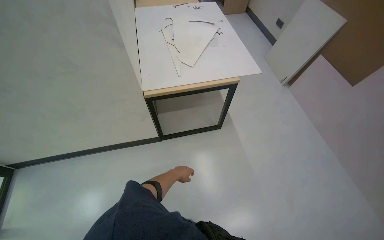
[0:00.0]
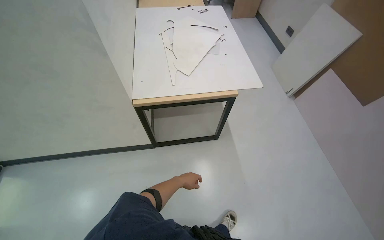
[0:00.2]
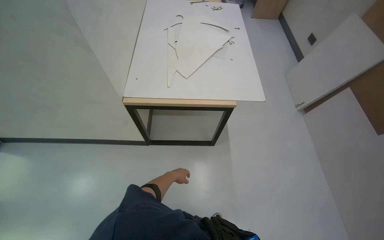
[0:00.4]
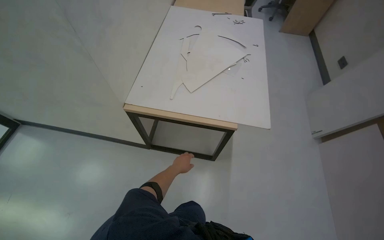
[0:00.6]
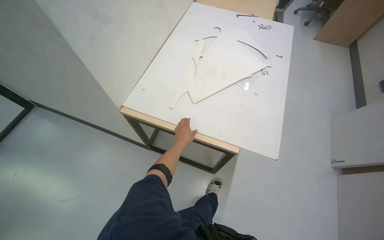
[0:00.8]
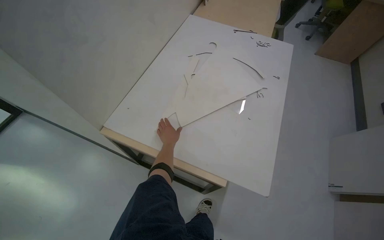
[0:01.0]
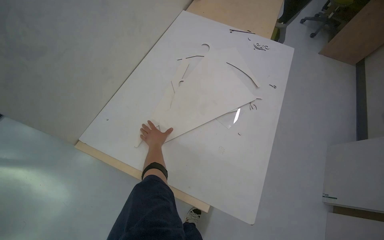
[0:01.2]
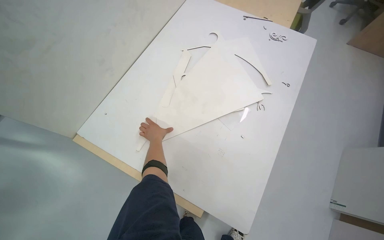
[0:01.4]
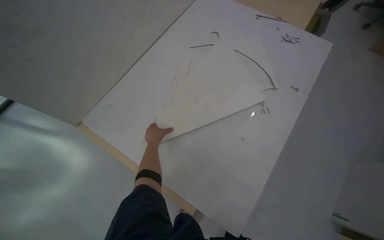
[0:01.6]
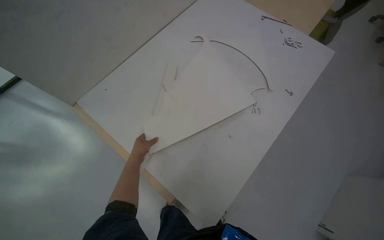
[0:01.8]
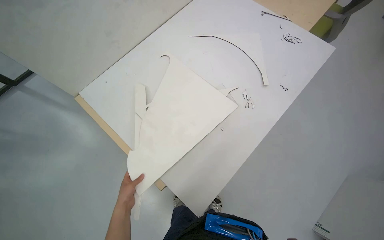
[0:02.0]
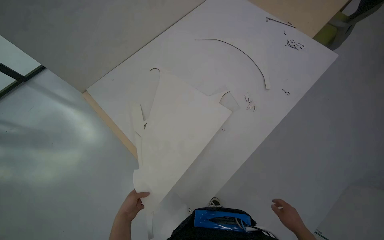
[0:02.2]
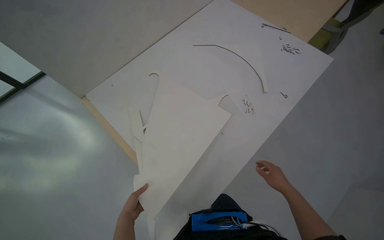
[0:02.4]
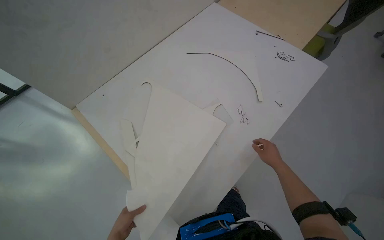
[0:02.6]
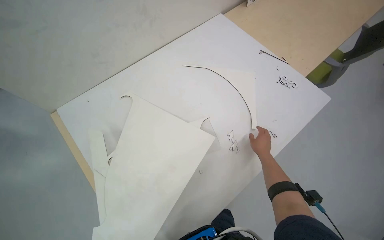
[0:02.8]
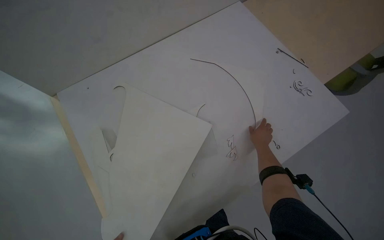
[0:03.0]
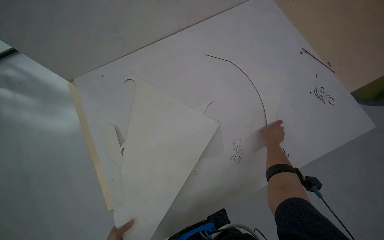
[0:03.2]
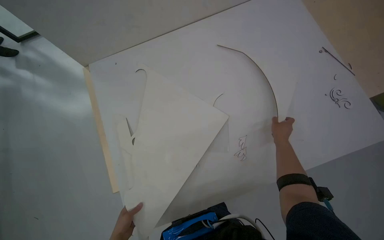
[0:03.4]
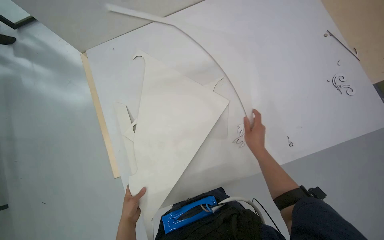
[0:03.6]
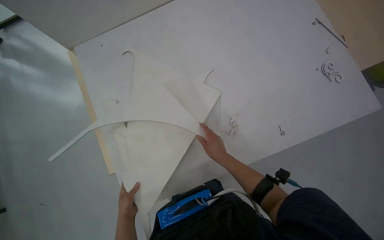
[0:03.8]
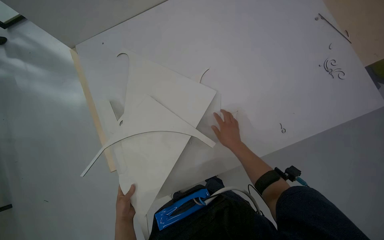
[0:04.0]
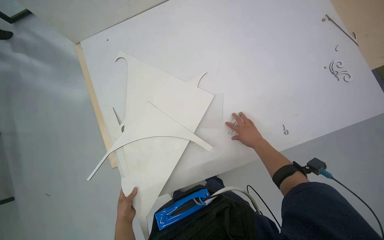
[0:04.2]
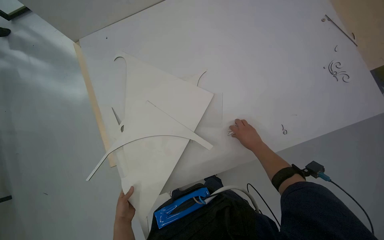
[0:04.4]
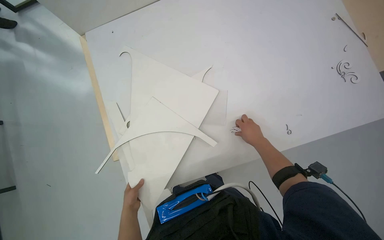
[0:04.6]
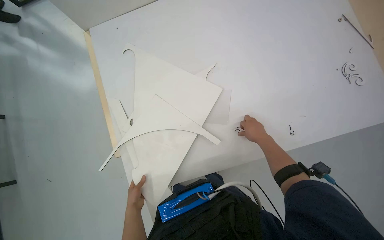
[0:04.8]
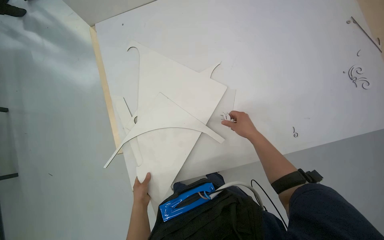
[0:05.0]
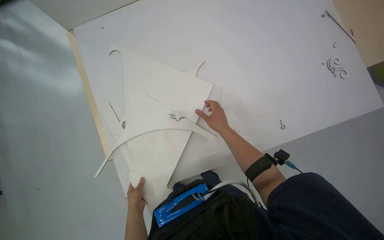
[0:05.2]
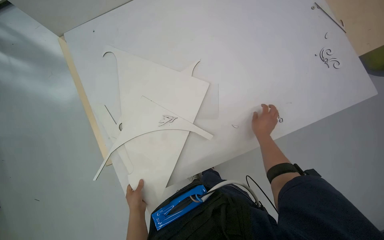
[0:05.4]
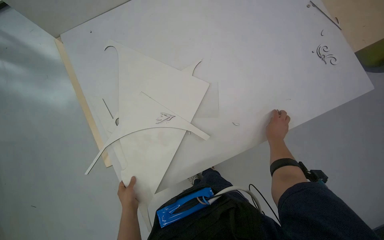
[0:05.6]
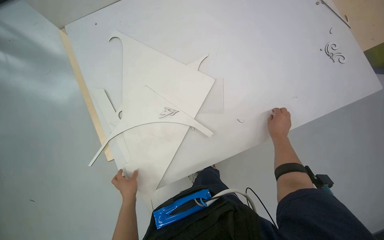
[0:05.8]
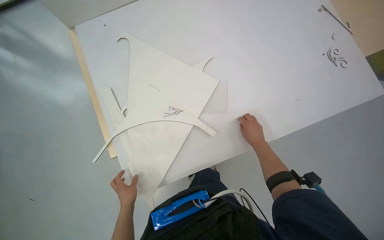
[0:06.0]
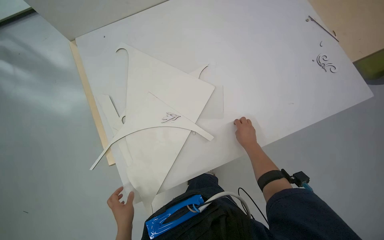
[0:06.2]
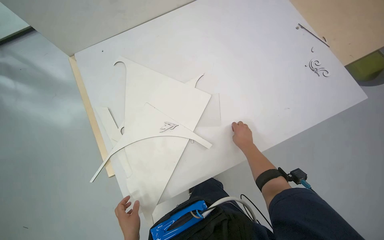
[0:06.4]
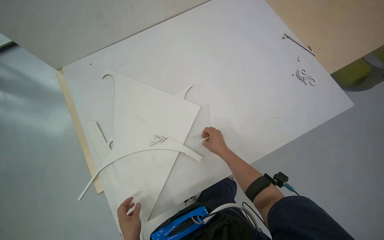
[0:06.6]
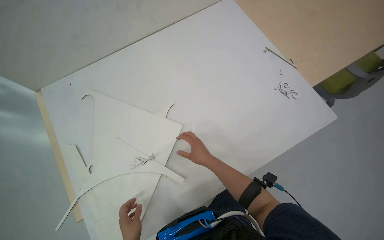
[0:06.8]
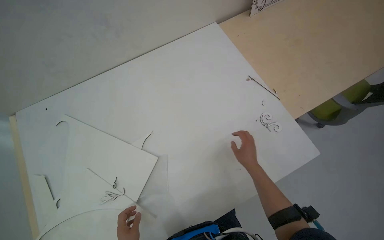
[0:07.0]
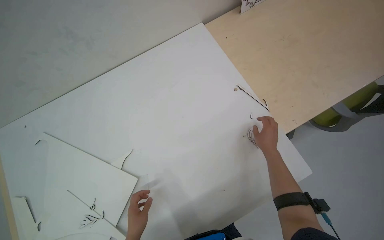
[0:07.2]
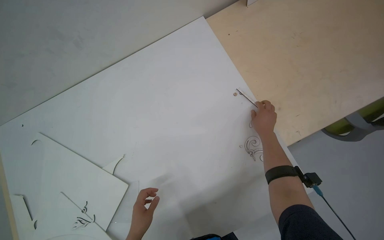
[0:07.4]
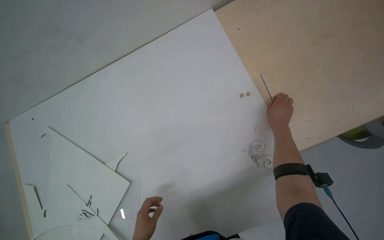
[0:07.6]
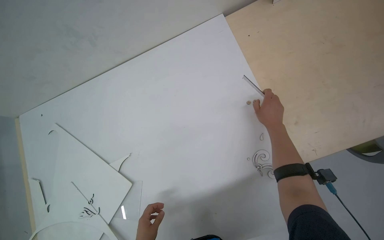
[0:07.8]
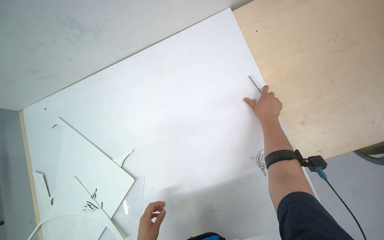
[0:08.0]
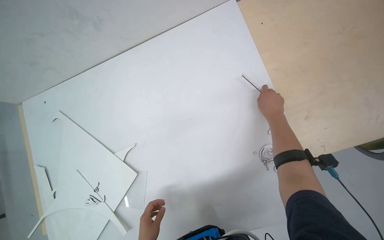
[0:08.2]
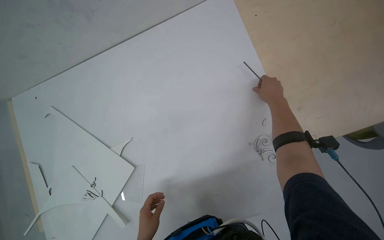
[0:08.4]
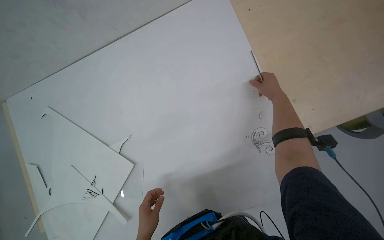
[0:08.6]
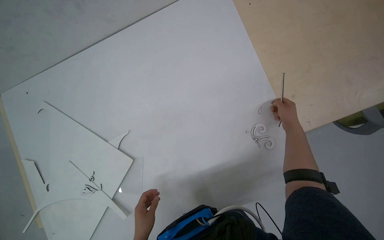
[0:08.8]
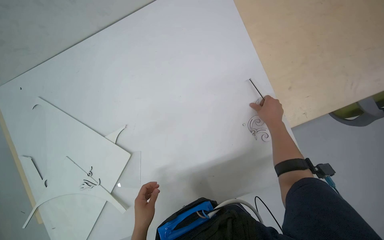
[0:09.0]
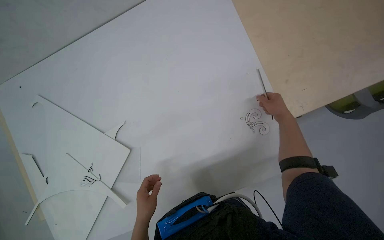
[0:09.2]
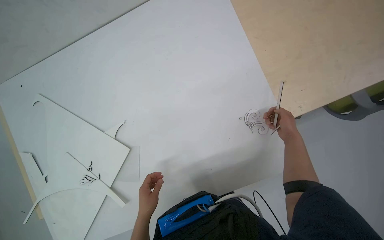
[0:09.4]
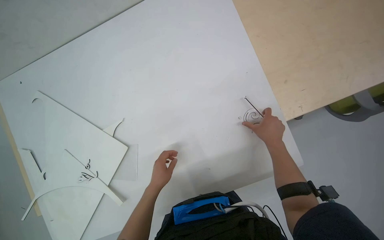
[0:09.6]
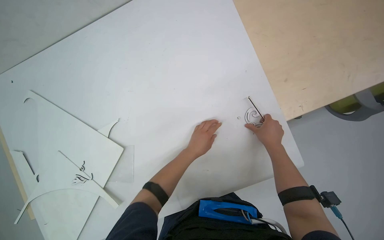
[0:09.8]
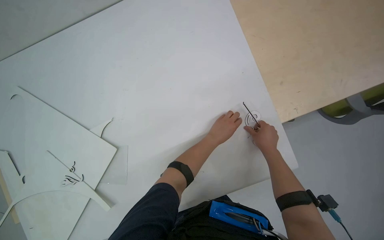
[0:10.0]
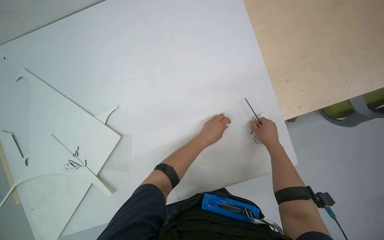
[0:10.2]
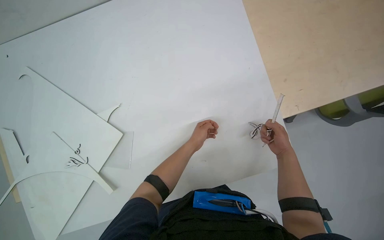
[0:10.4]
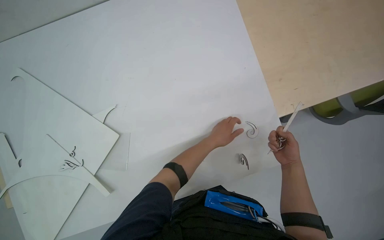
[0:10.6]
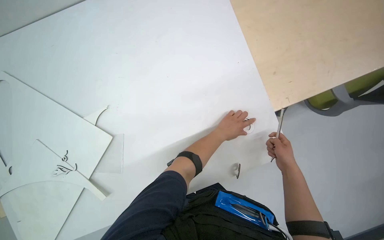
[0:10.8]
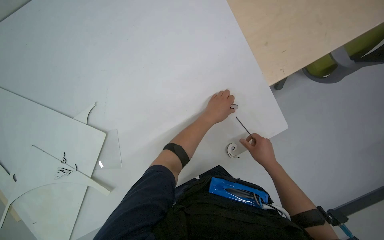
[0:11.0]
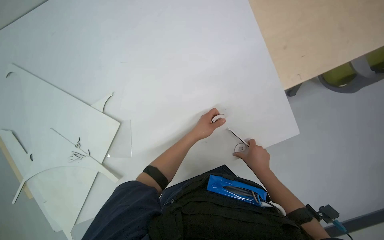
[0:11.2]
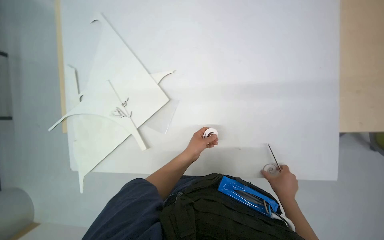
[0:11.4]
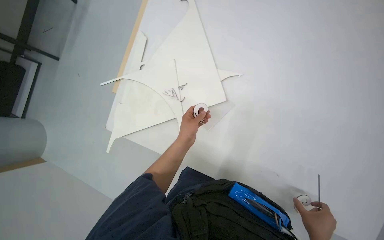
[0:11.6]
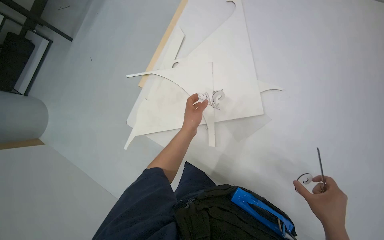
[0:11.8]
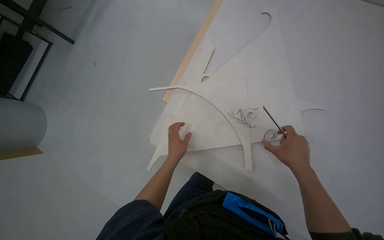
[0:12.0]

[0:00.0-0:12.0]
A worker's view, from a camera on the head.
Job: organizing items.
The whole recording: Sorting paper cutouts on desk. The worker sorts and arranges various paper cutouts on a desk, then gathers them into a stack.
0:00.0 to 0:01.6: The wearer moves approximately 1 m. The head rotates about 45 degrees to the left.
0:03.0 to 0:04.4: The right hand travels to the left and back again, about 20 cm each way.
0:04.4 to 0:06.0: The right hand moves left and right over some 20 cm, changing direction 2 times.
0:06.0 to 0:07.6: The wearer moves roughly 60 cm.
0:09.0 to 0:10.4: The left hand shifts roughly 30 cm up the picture, farther from the camera and to the right. Meanwhile the right hand goes approximately 15 cm down the picture.
0:10.4 to 0:12.0: The head travels some 40 cm. The wearer looks about 15 degrees further downward. The scene turns roughly 25 degrees clockwise in the picture.

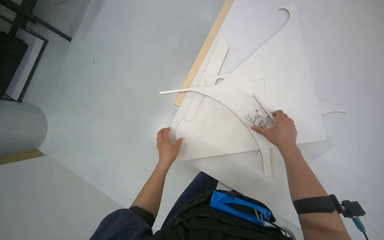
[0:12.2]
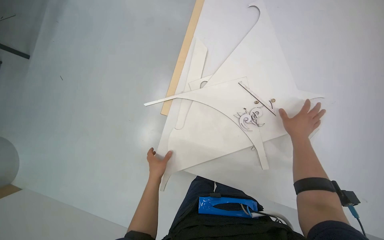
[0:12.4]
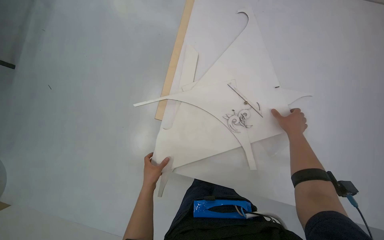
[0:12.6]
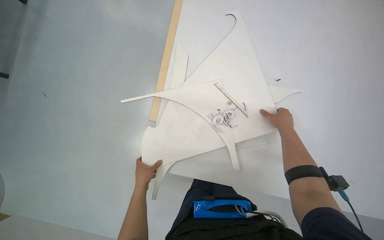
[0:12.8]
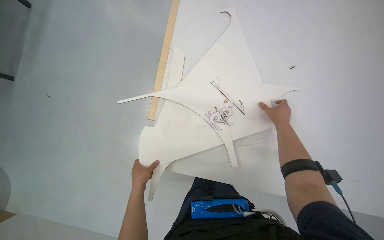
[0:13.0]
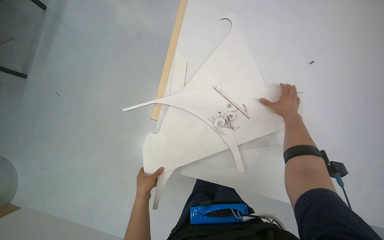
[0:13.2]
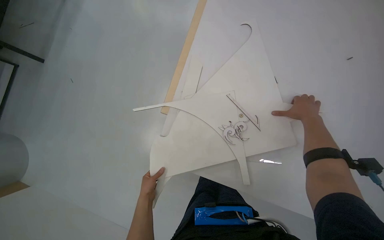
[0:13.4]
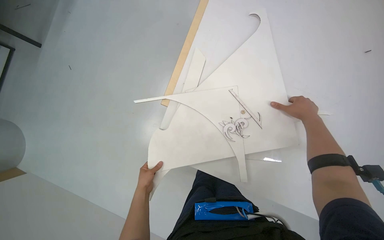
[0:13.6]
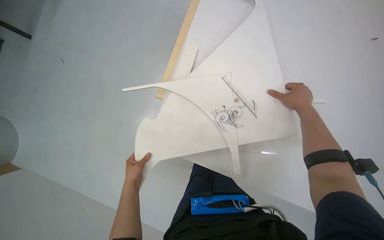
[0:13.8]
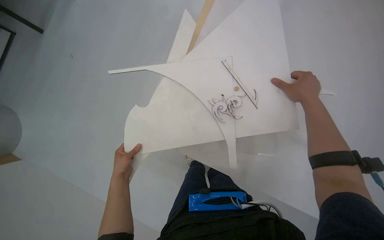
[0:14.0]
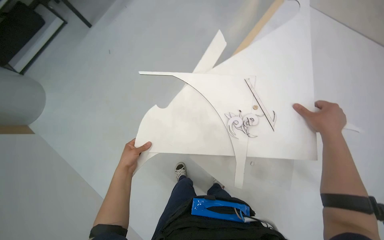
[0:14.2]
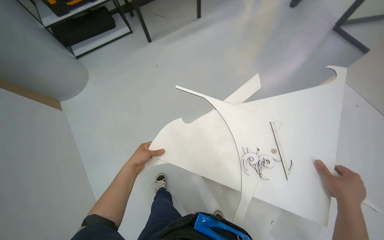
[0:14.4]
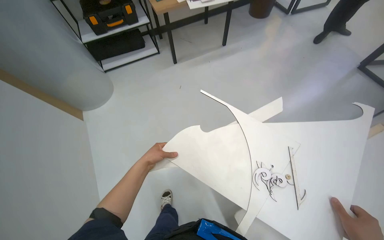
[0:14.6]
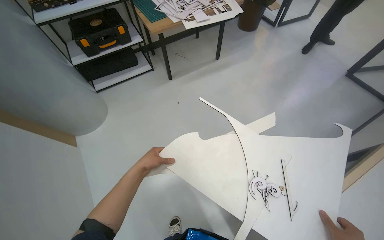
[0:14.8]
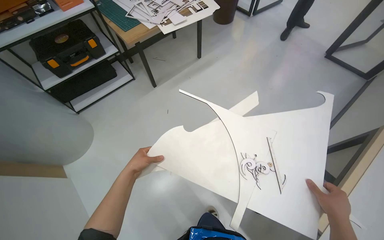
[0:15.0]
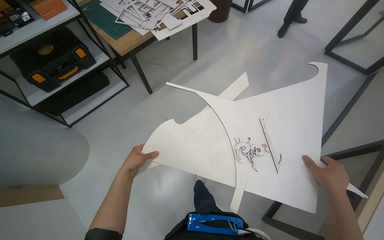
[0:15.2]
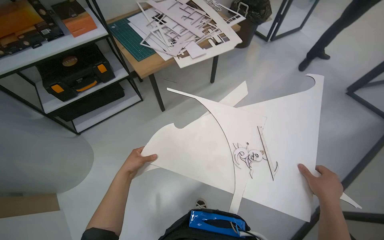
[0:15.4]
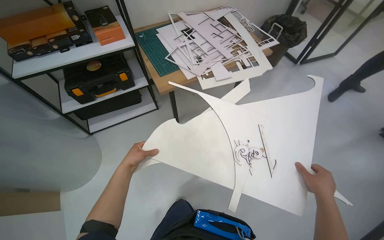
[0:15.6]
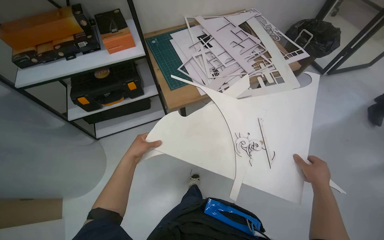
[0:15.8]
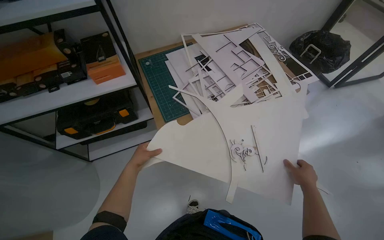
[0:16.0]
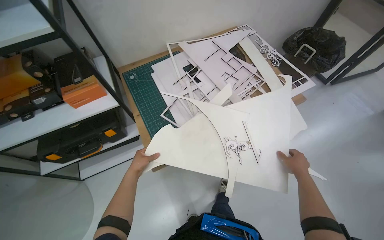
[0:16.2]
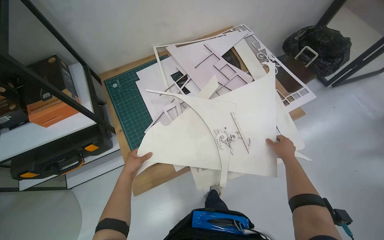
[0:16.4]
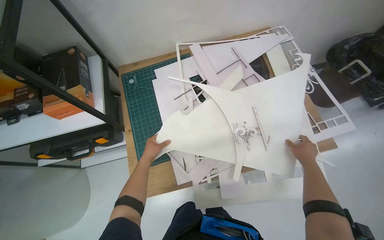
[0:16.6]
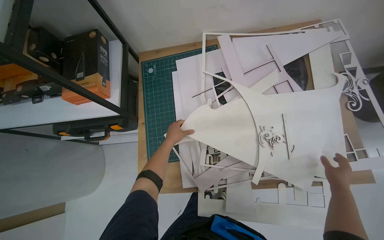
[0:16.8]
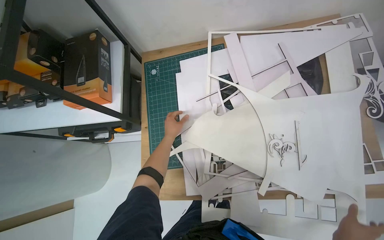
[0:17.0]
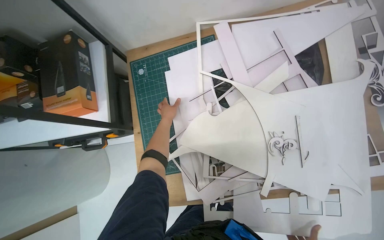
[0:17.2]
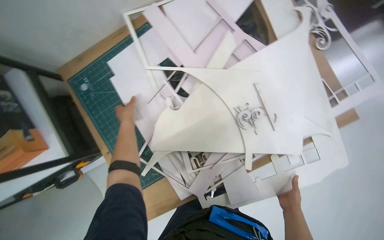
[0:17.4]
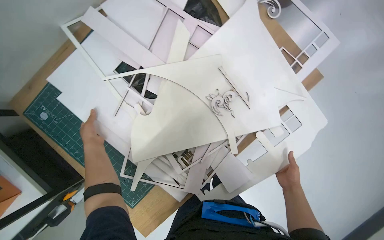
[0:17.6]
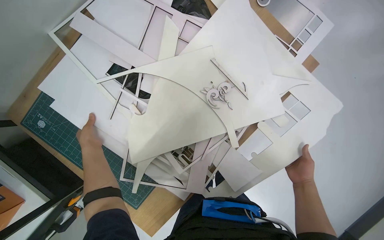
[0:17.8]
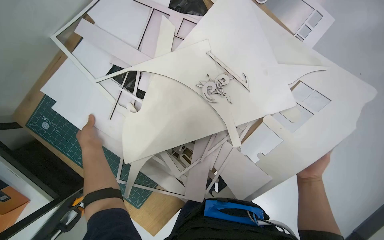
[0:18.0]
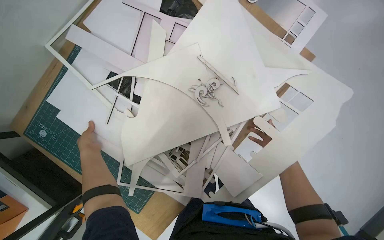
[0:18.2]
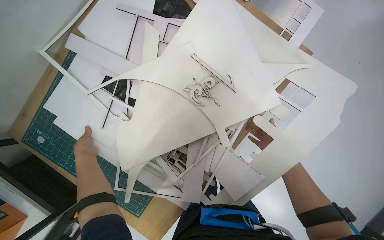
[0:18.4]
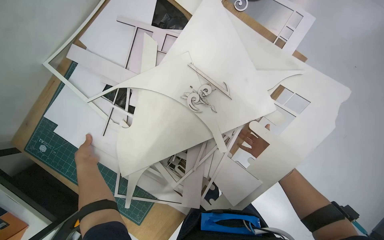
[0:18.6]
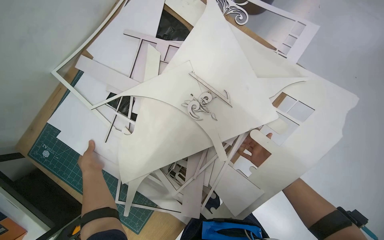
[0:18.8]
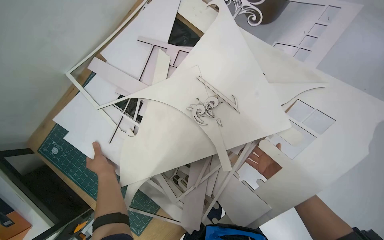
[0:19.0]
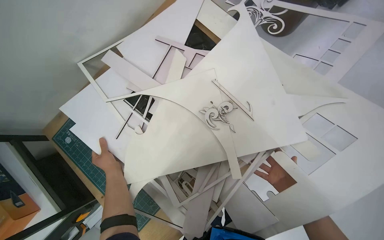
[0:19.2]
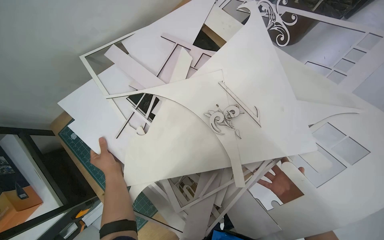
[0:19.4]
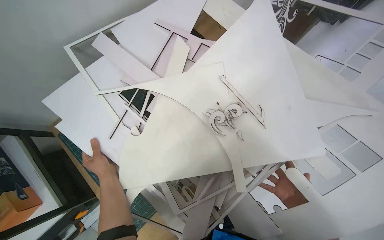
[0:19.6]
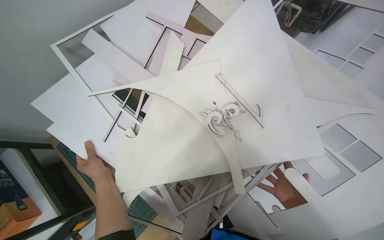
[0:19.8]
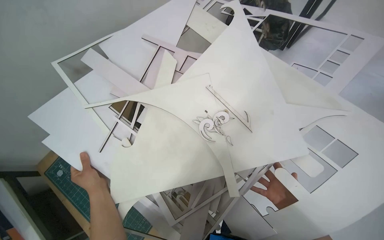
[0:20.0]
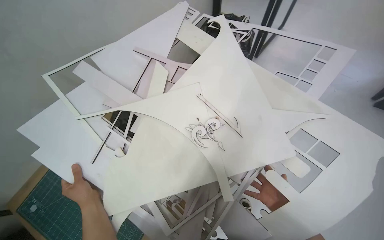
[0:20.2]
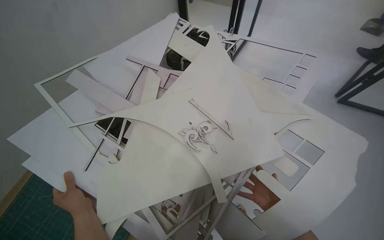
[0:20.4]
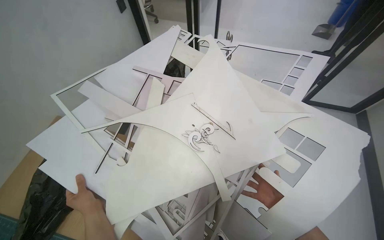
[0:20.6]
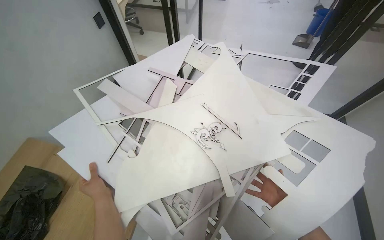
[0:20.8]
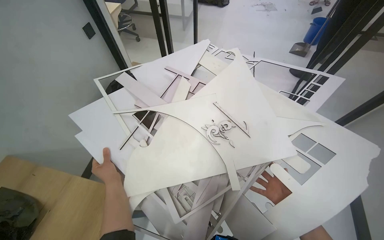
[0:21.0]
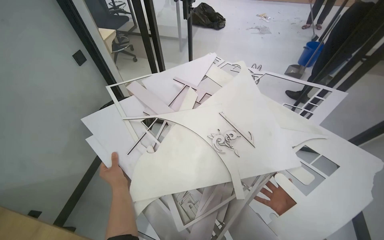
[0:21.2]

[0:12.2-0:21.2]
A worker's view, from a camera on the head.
Job: organizing items.
The whole recording: Sorting paper cutouts on desk. The worker sorts and arranges various paper cutouts on a desk, then gathers them into a stack.
0:13.8 to 0:15.2: The wearer moves about 60 cm. The view tilts roughly 20 degrees upward.
0:15.2 to 0:16.6: The camera travels roughly 1.5 m. The head rotates about 30 degrees to the left.
0:16.6 to 0:18.2: The camera pitches downward, by some 15 degrees. The scene rotates counterclockwise by some 40 degrees.
0:18.2 to 0:19.8: The left hand shifts some 10 cm to the right.
0:19.8 to 0:21.2: The view tilts some 25 degrees upward.
